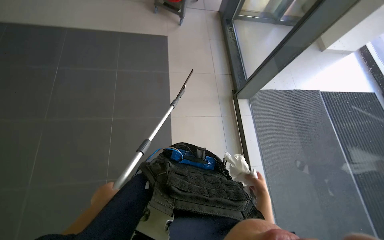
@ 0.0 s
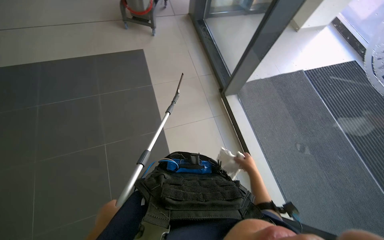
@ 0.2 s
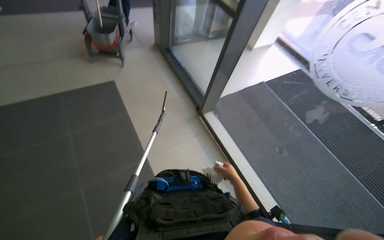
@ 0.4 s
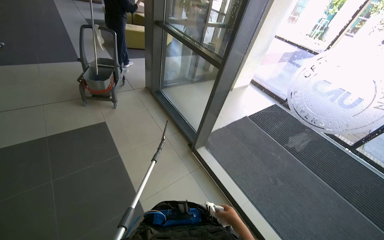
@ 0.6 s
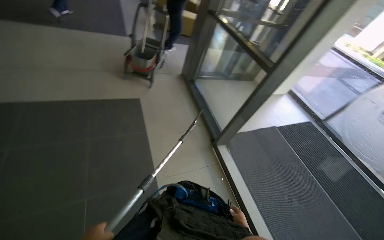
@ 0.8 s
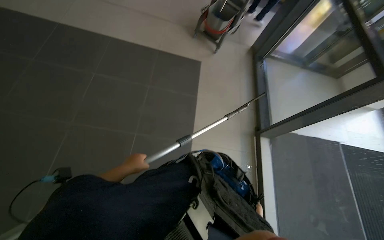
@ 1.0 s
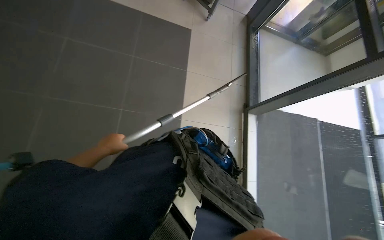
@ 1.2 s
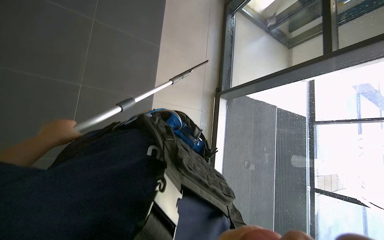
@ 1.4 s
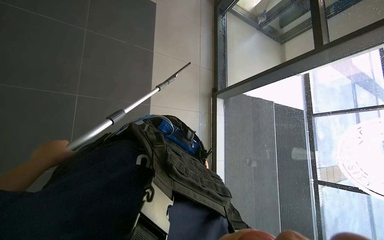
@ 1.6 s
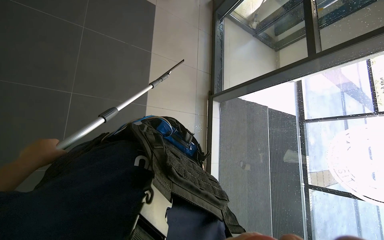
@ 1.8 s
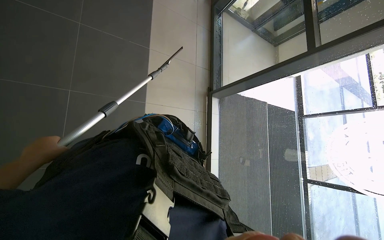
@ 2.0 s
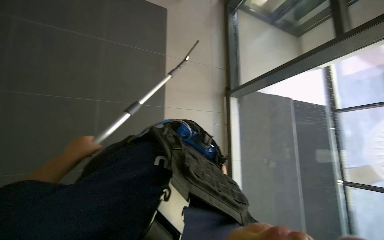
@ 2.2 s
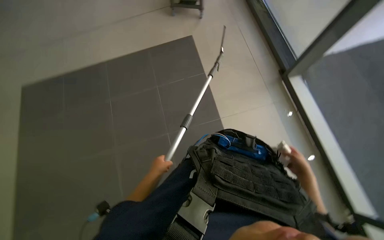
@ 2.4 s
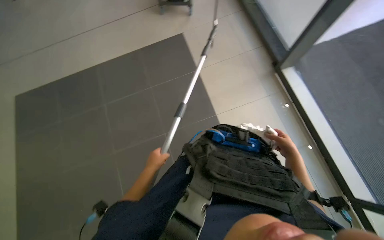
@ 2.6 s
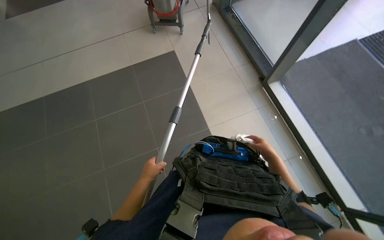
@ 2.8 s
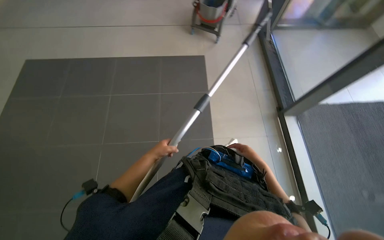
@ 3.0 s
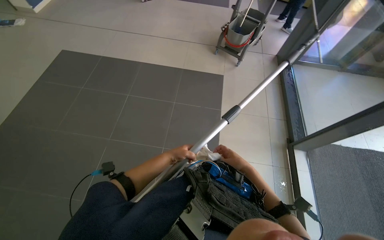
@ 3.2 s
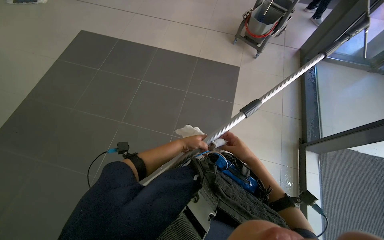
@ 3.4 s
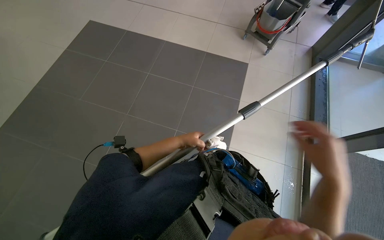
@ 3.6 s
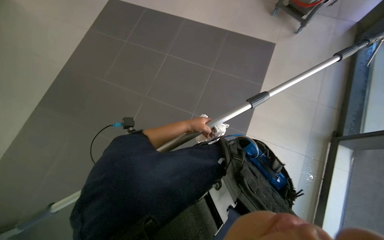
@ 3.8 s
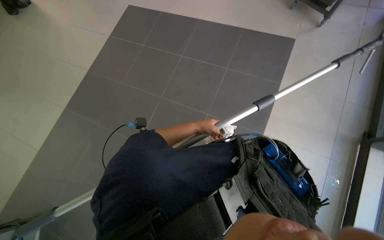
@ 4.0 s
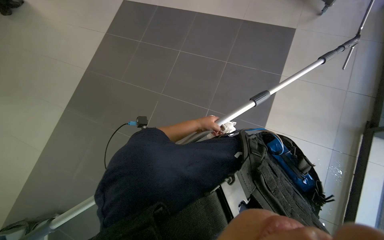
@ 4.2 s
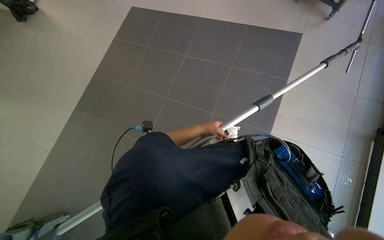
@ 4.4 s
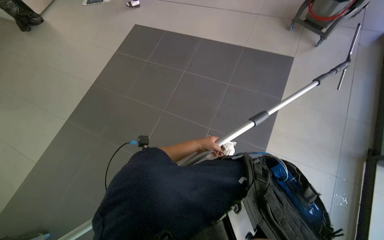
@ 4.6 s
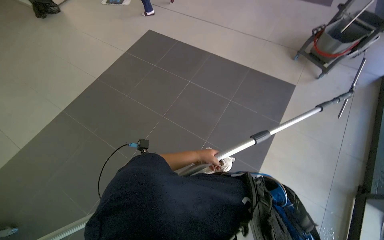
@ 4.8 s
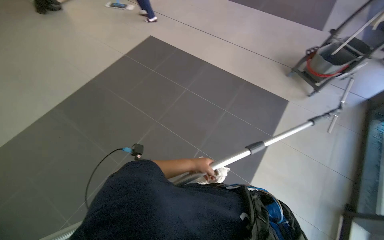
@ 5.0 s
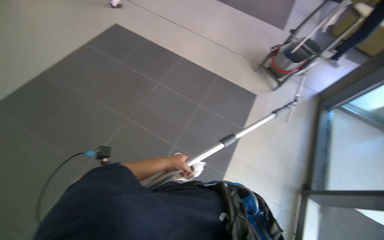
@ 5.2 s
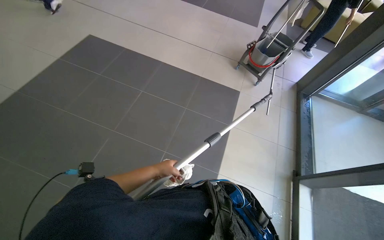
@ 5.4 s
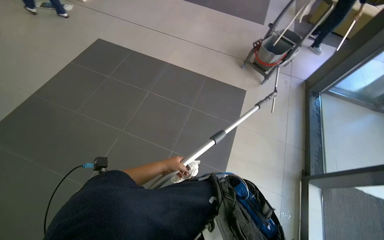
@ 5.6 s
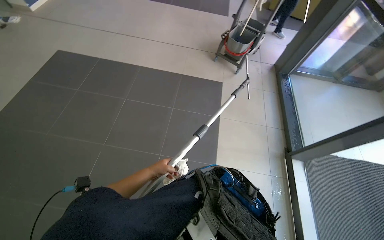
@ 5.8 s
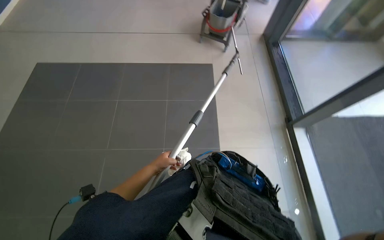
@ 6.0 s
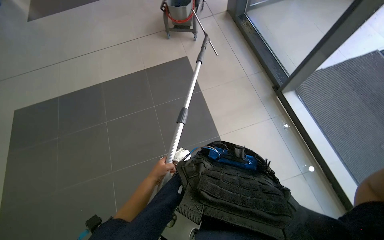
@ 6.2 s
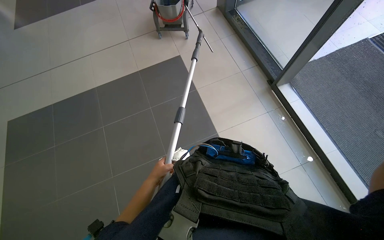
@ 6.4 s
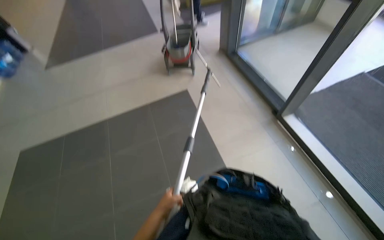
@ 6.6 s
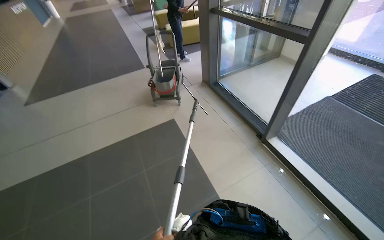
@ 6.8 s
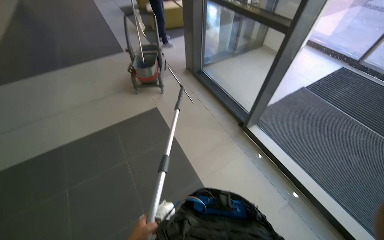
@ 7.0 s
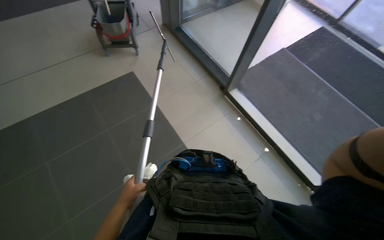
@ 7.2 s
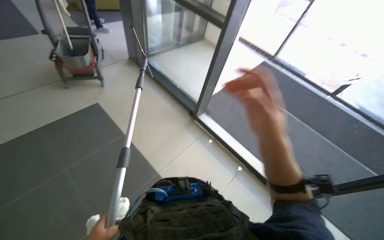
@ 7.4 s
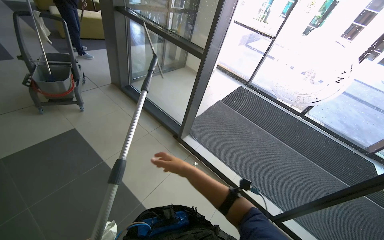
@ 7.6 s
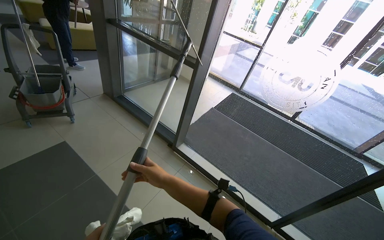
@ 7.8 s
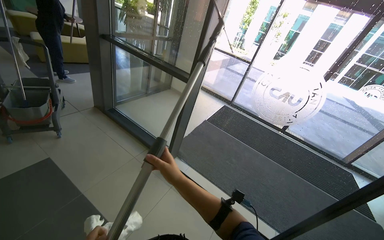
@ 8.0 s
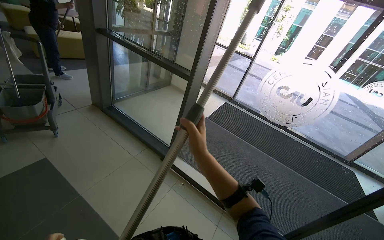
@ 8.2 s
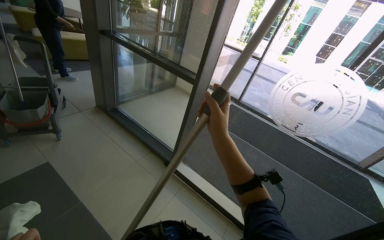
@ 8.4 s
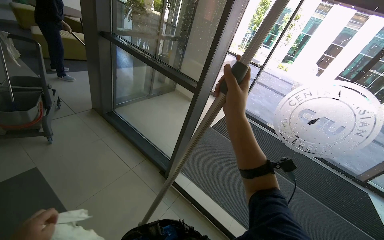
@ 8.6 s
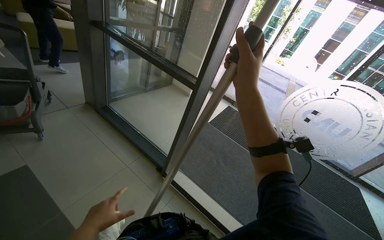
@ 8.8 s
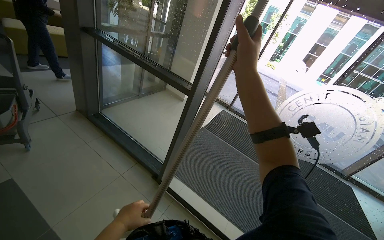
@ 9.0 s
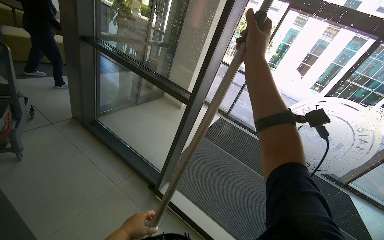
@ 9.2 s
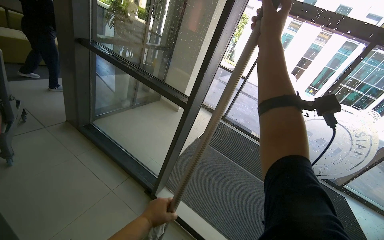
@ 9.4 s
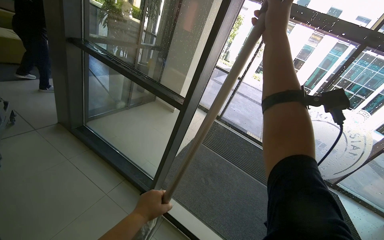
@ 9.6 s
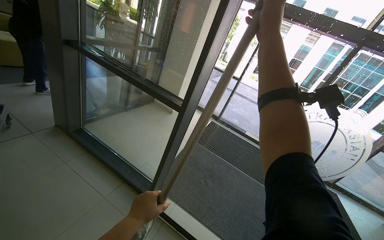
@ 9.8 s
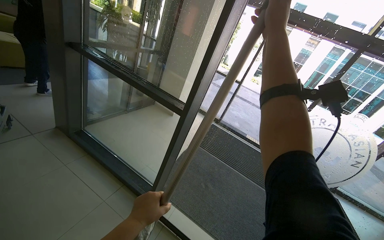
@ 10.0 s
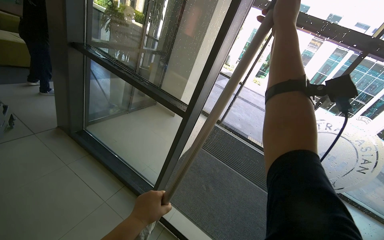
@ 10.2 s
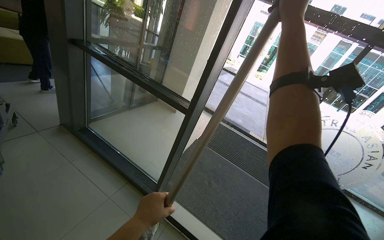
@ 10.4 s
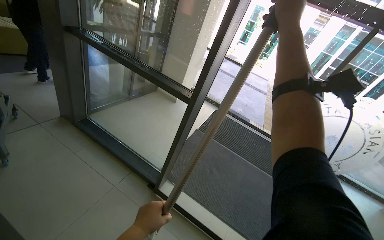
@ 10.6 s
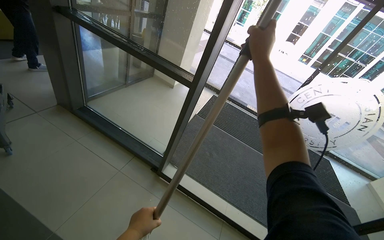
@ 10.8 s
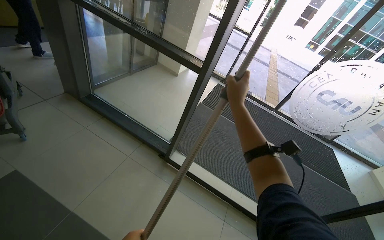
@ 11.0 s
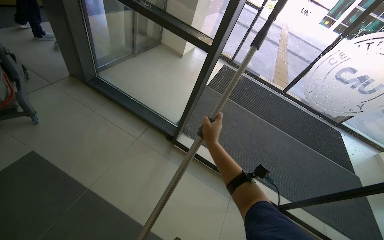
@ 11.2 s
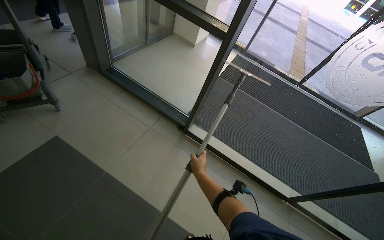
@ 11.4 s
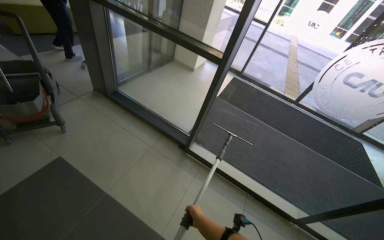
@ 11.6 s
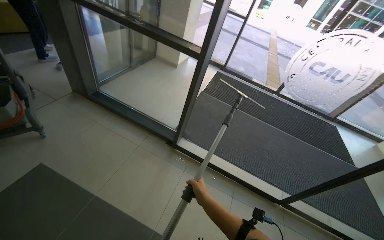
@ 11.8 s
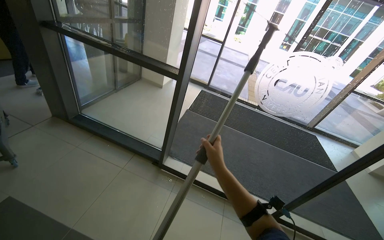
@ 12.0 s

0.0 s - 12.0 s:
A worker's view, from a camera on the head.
Job: cleaning windows.
The whole recording: Cleaning glass panels. The worker cleans the glass panels with a long pole tool and then wipes them with a cloth.
1.6 s - 3.0 s: The left hand heads to the right, covering some 20 cm.
3.0 s - 4.4 s: The wearer looks about 30 degrees further to the left. The left hand goes about 10 cm farther from the camera.
4.4 s - 6.0 s: The wearer's head swings about 30 degrees to the right.
6.0 s - 7.6 s: The wearer looks about 50 degrees further to the right. The camera pitches upward, by about 20 degrees.
7.6 s - 9.0 s: The right hand shifts about 60 cm up the picture.
9.0 s - 10.4 s: The right hand is displaced up the picture by approximately 20 cm.
10.4 s - 12.0 s: The right hand heads down the picture, covering about 60 cm.

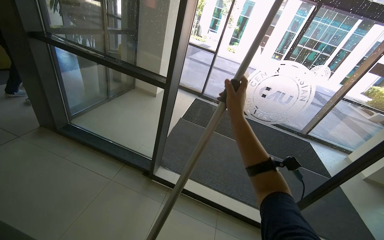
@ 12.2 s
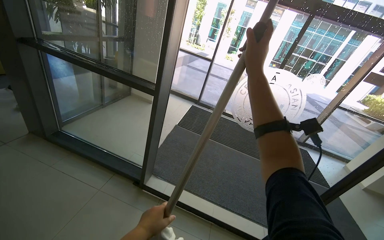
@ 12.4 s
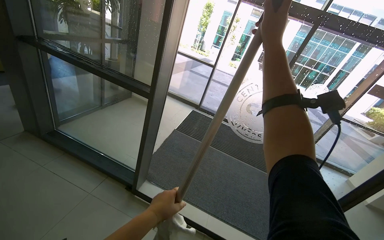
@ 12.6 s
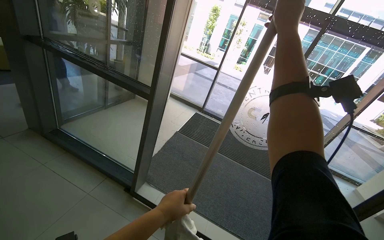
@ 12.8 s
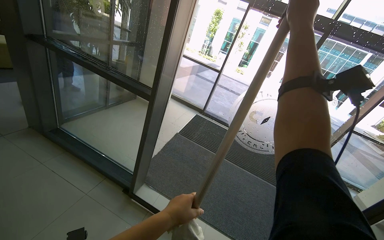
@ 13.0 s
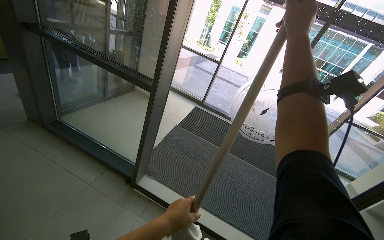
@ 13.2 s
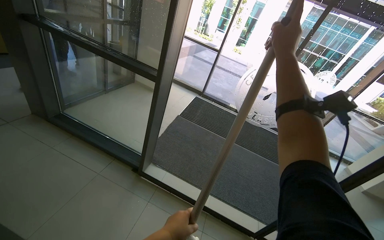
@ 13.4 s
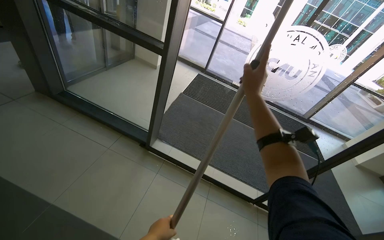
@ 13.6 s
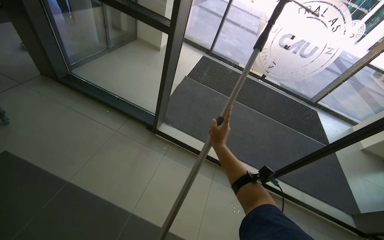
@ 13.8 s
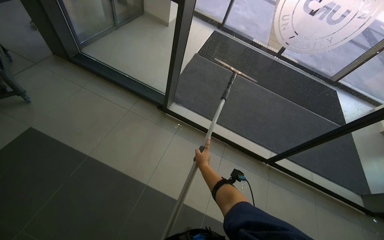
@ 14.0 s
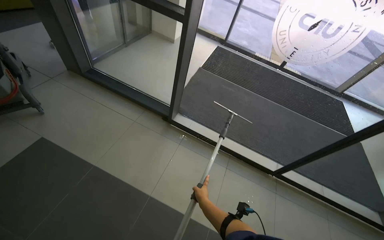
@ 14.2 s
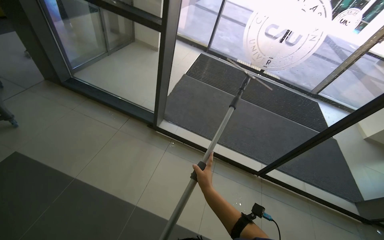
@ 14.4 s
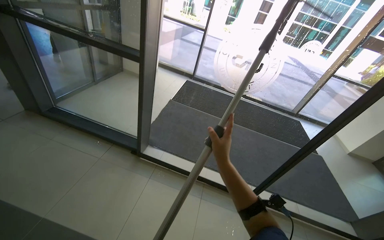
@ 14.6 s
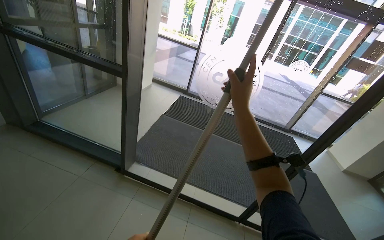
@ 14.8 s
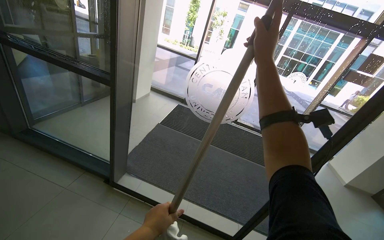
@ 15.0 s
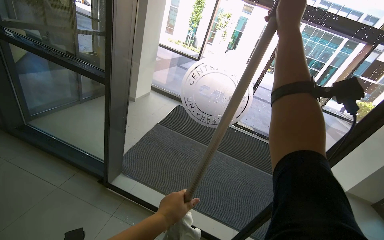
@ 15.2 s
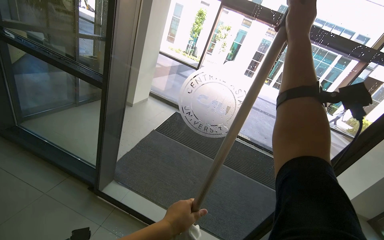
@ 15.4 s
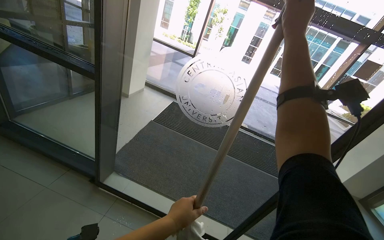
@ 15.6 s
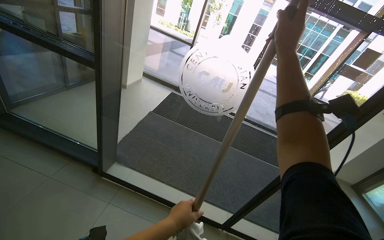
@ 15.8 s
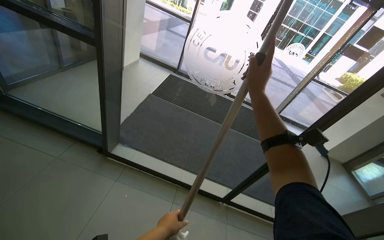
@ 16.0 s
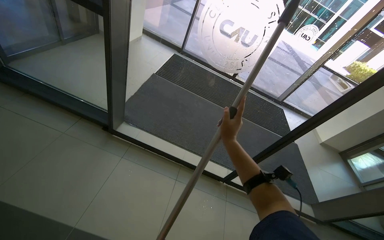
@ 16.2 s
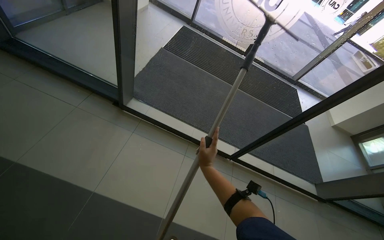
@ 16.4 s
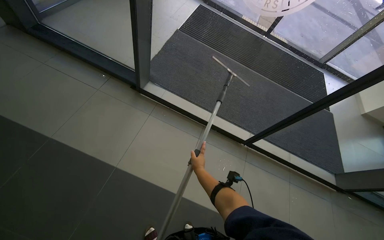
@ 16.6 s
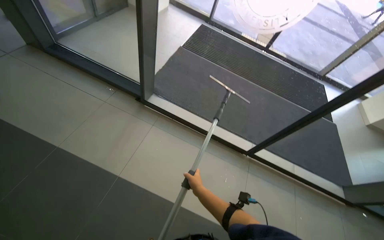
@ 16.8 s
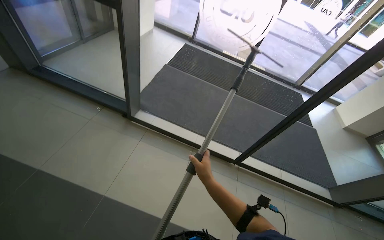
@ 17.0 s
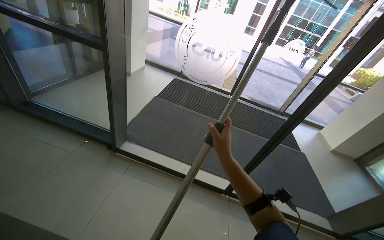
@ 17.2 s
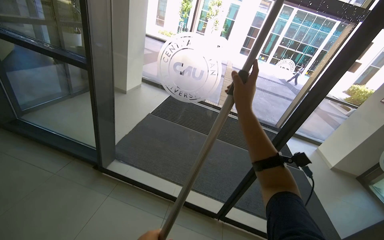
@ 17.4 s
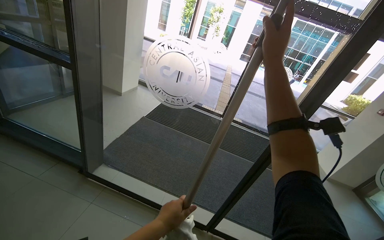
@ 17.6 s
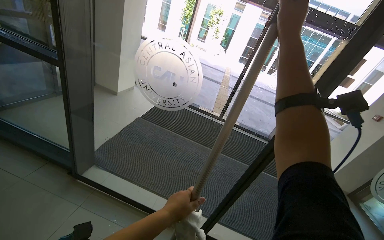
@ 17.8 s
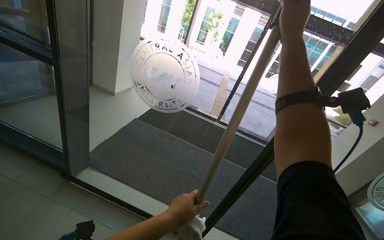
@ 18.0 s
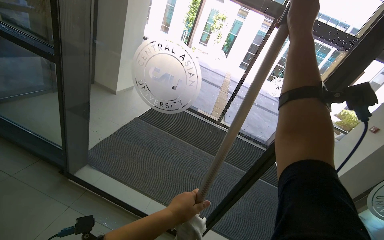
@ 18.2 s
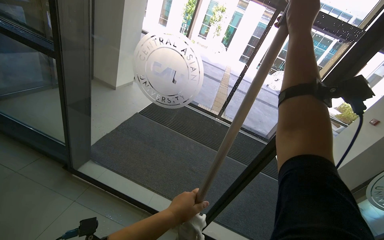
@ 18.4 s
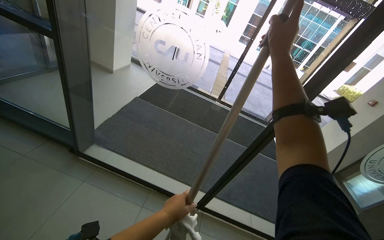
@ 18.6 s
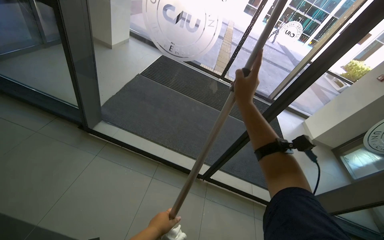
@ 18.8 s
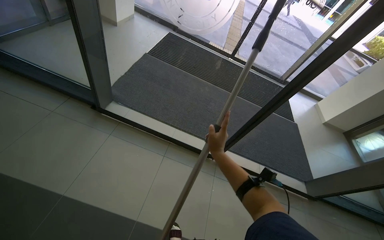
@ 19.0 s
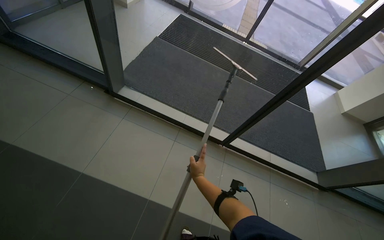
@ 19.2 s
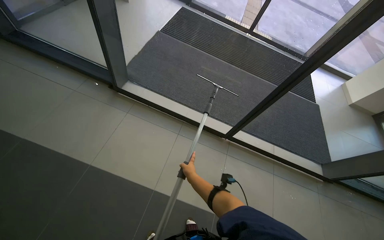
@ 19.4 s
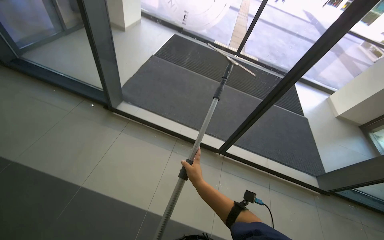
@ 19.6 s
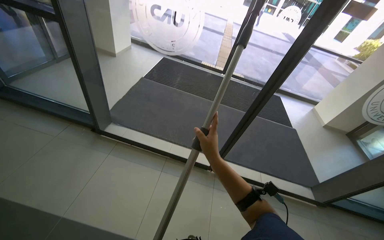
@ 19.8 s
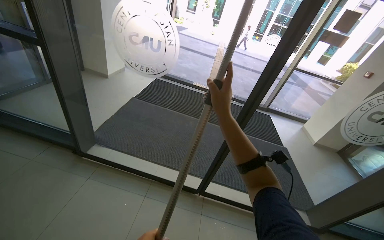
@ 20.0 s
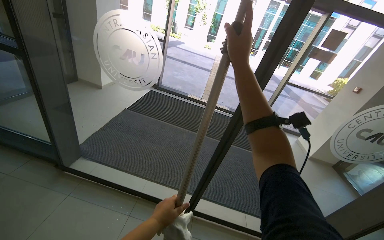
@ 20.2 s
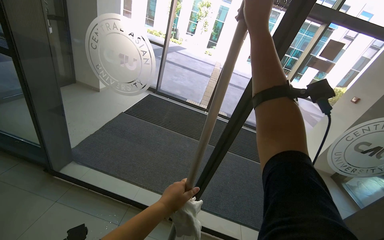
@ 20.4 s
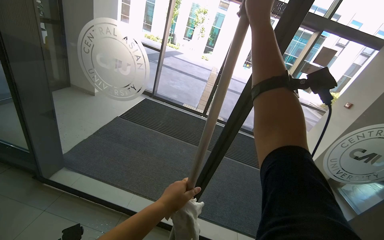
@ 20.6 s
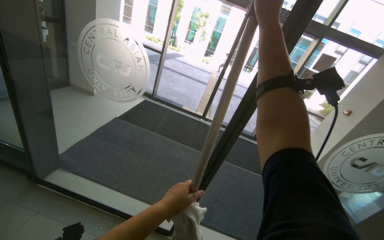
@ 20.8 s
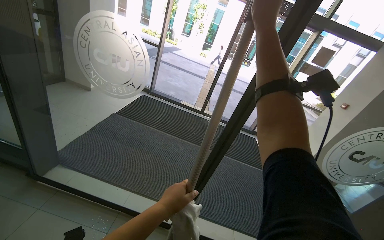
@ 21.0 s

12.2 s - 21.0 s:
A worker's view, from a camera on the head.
Job: cleaning windows.
The whole recording: Cleaning glass panels. The worker cleans the glass panels with a long pole tool and then wipes them with a cloth.
12.2 s - 13.6 s: The right hand moves approximately 30 cm up the picture and comes back.
13.6 s - 15.2 s: The wearer looks approximately 15 degrees further upward. The right hand travels down the picture and back again, about 60 cm each way.
15.2 s - 16.6 s: The view tilts about 30 degrees downward.
16.6 s - 18.0 s: The head travels about 40 cm. The view tips upward by about 30 degrees.
18.0 s - 19.6 s: The view tips downward by approximately 20 degrees. The right hand shifts approximately 80 cm down the picture and to the left.
19.6 s - 21.0 s: The wearer looks some 20 degrees further upward. The right hand heads up the picture and to the right, covering about 90 cm.
